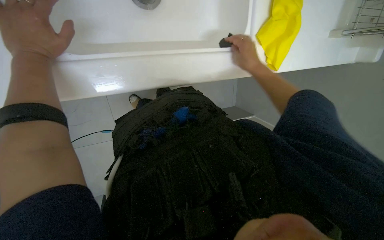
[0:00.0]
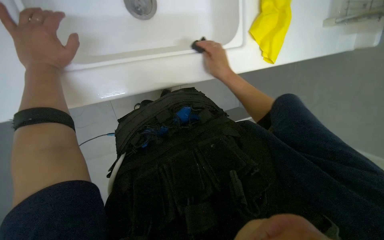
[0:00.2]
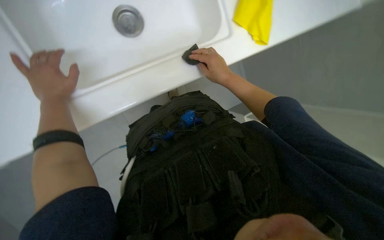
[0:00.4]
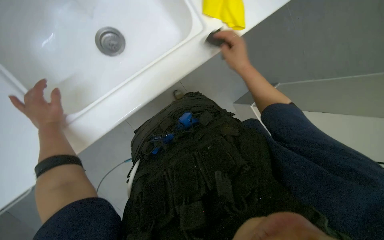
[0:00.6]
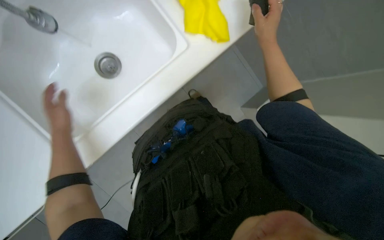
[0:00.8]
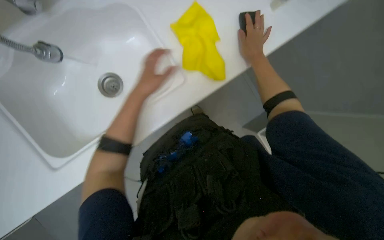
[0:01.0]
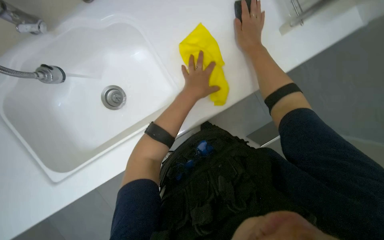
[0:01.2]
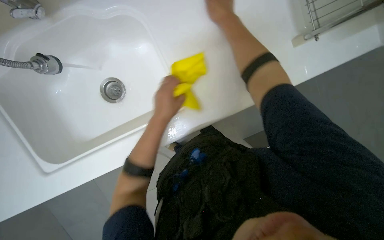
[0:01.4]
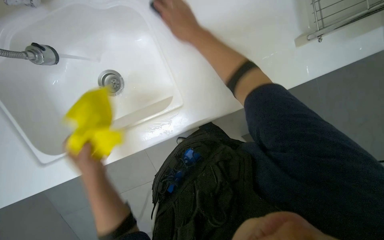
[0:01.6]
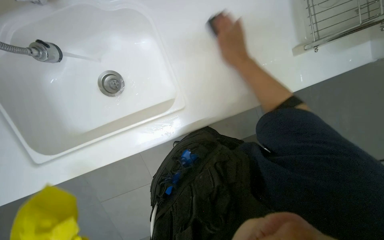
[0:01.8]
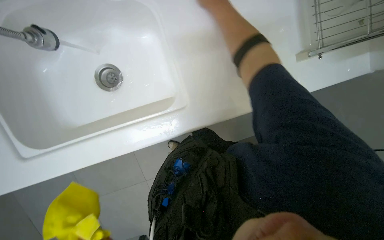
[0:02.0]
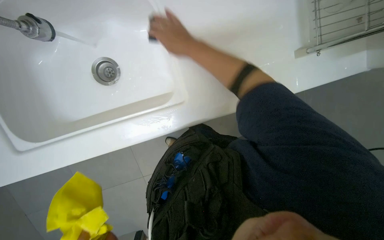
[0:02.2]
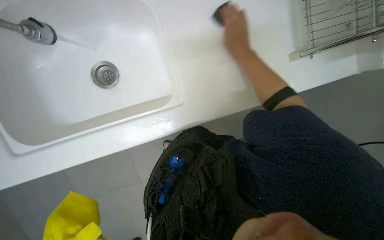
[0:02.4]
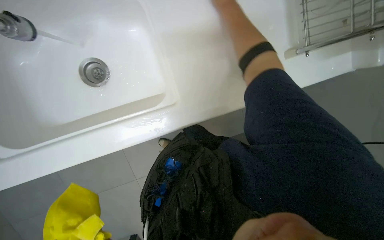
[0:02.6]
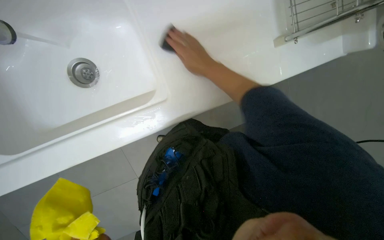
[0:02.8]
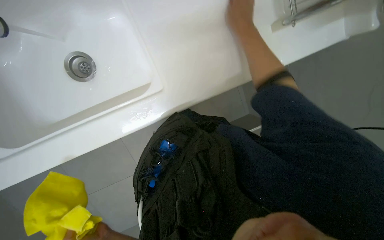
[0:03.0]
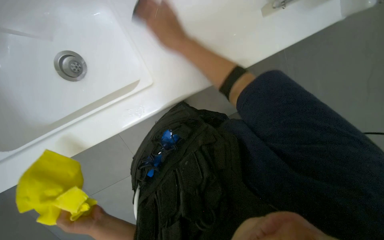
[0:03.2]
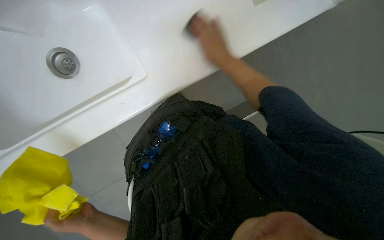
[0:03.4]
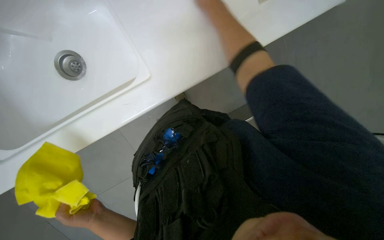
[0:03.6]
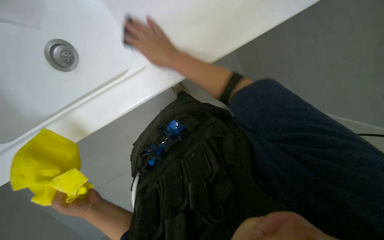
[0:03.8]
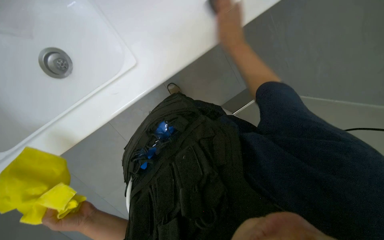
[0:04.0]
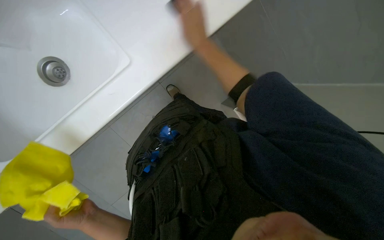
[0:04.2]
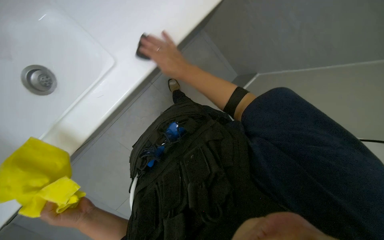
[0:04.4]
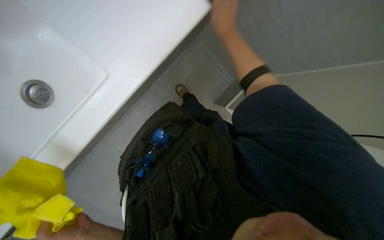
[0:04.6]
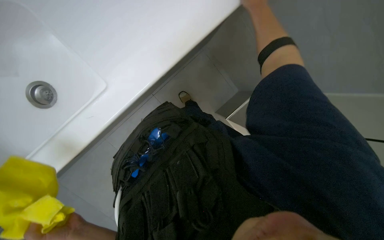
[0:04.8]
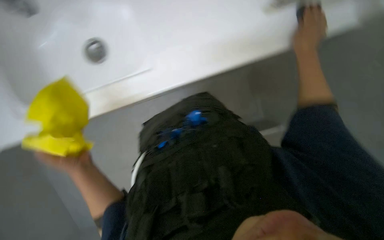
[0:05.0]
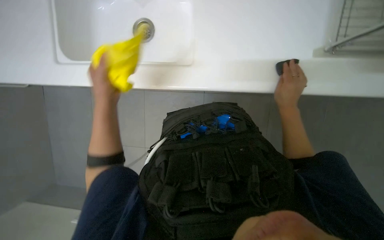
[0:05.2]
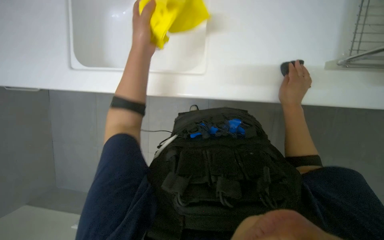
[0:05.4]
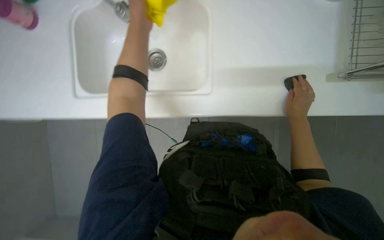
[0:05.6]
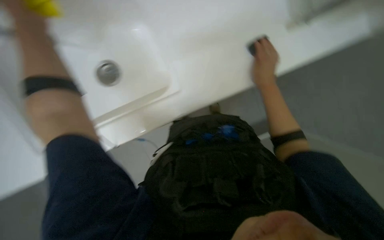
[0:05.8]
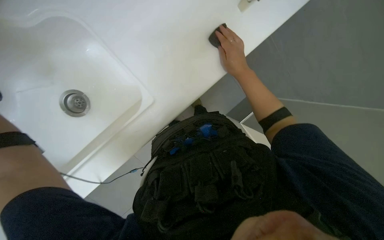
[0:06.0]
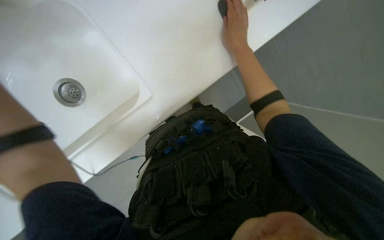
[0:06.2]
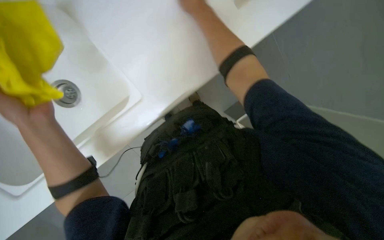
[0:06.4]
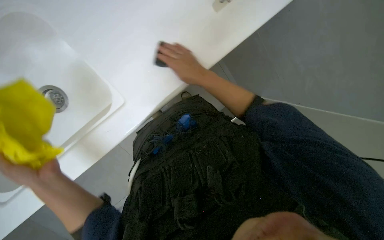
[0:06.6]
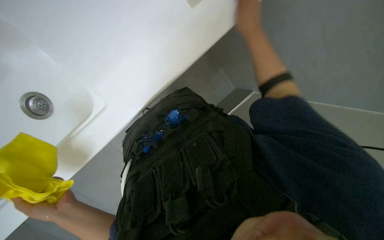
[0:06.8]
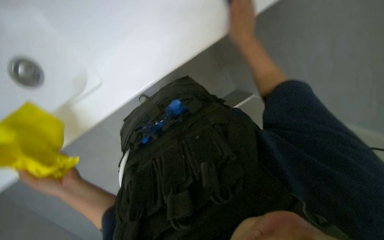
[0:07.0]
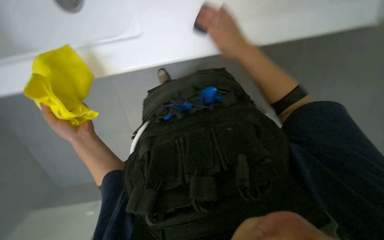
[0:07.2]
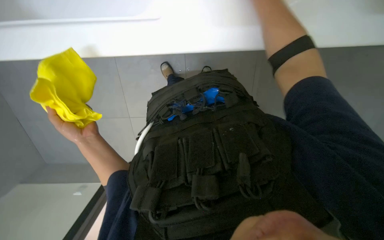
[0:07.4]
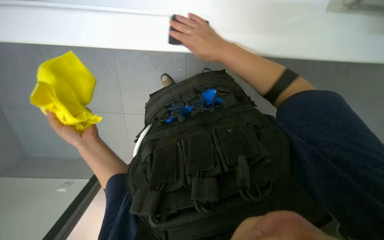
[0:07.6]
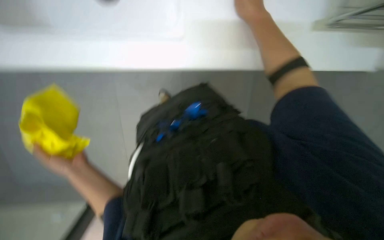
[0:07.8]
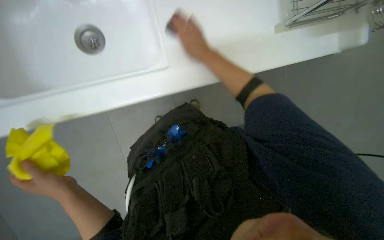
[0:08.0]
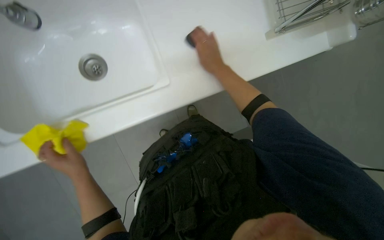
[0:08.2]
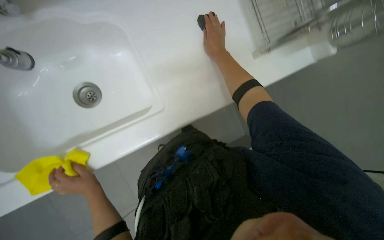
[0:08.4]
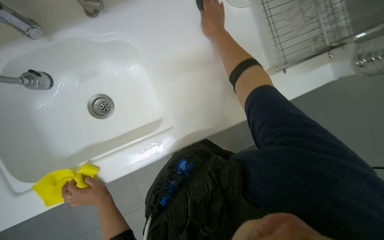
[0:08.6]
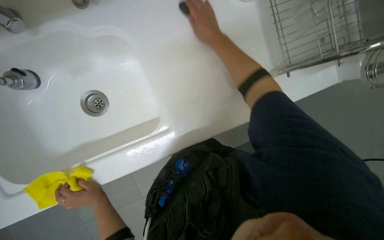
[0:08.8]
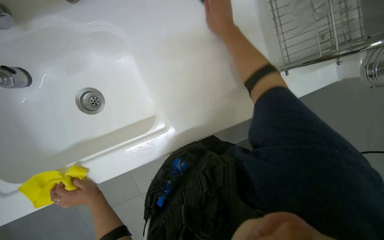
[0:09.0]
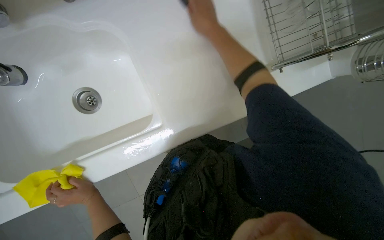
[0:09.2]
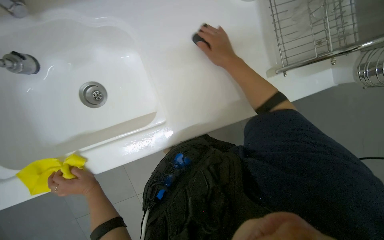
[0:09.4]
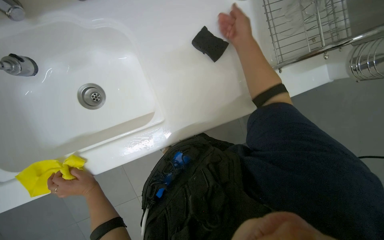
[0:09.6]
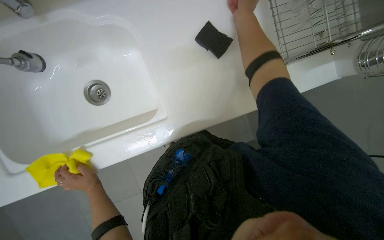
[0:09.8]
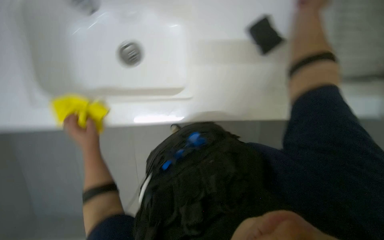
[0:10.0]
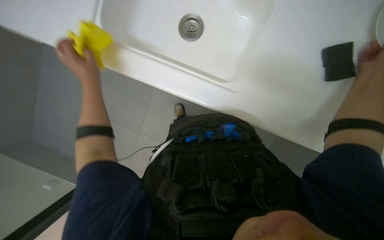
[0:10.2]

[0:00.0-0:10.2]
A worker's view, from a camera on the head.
Job: cleaning kitchen.
The whole recording: Cleaning kitchen sink. The worker scrubs the kitchen sink with a sponge, rinses it, and applies cleaner.
0:00.0 to 0:01.4: The right hand is displaced up the picture by about 15 cm, while the left hand is displaced to the right by approximately 25 cm.
0:01.4 to 0:03.0: The right hand swings up and down the picture, about 15 cm each way, with 2 reversals.
0:05.8 to 0:07.2: The right hand moves left and right over approximately 20 cm, changing direction 2 times.
0:07.2 to 0:08.8: The wearer looks about 30 degrees further upward.
0:08.8 to 0:10.2: The left hand travels up the picture by approximately 25 cm, while the right hand travels to the right by roughly 40 cm.

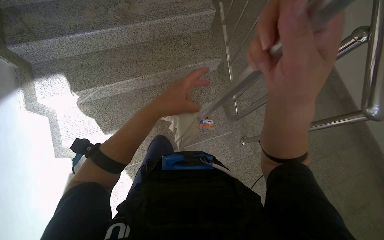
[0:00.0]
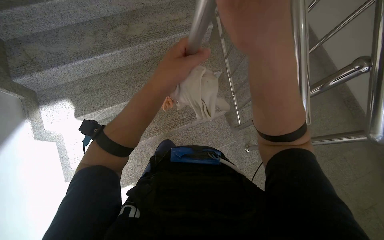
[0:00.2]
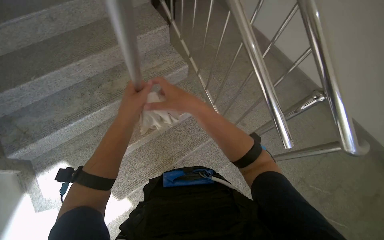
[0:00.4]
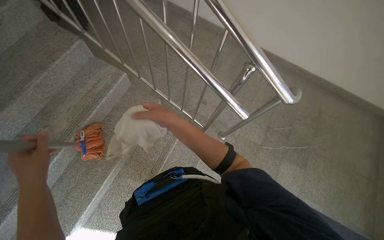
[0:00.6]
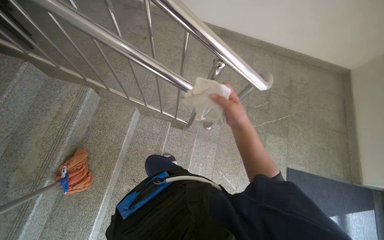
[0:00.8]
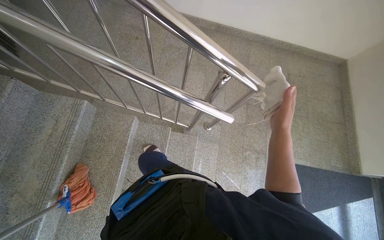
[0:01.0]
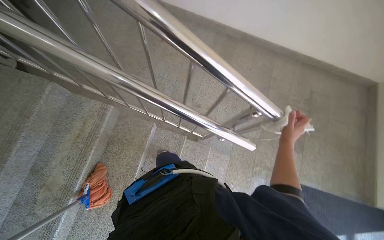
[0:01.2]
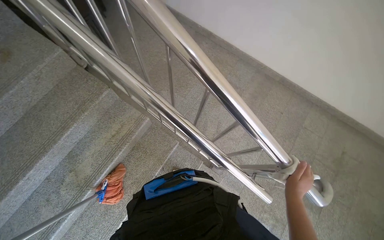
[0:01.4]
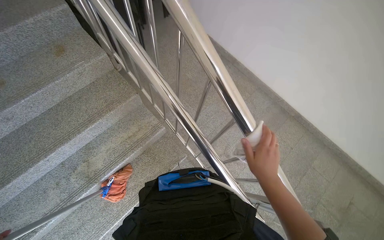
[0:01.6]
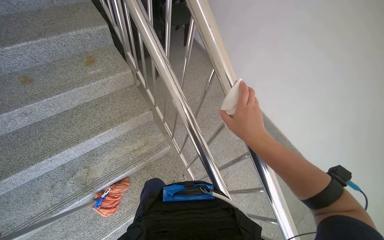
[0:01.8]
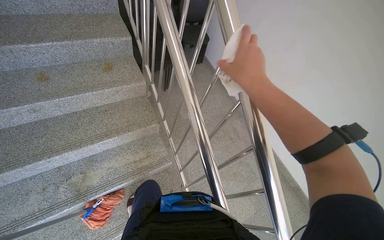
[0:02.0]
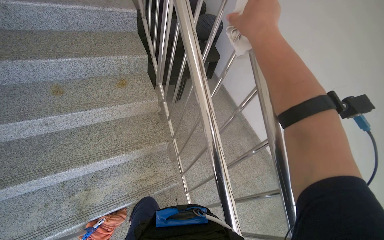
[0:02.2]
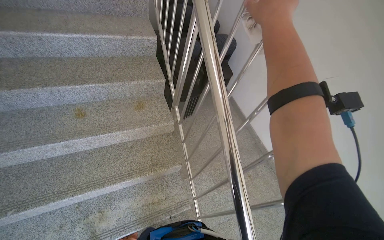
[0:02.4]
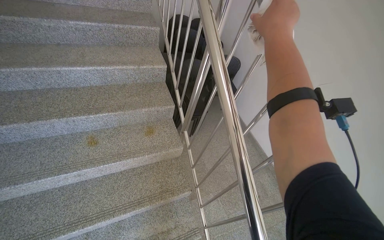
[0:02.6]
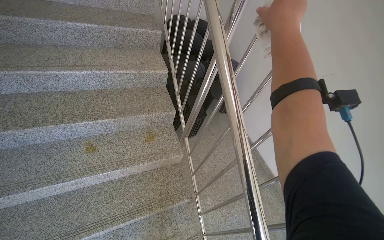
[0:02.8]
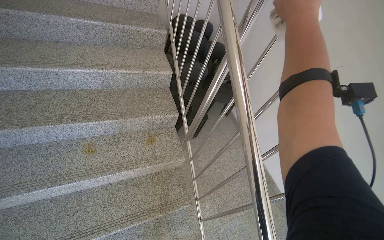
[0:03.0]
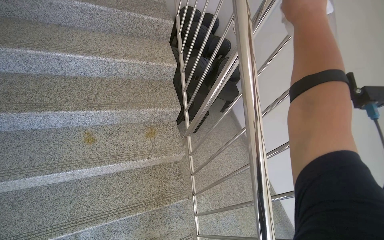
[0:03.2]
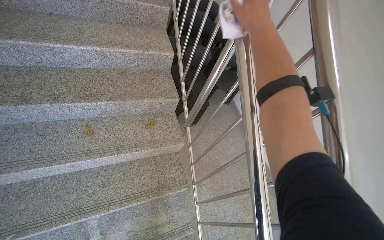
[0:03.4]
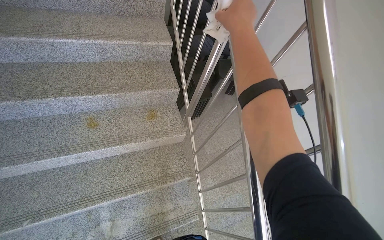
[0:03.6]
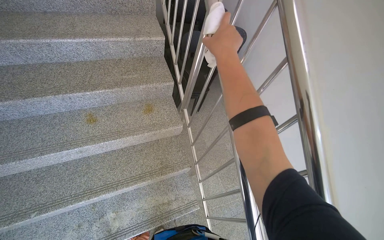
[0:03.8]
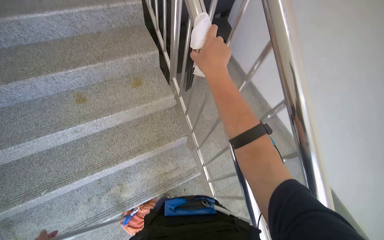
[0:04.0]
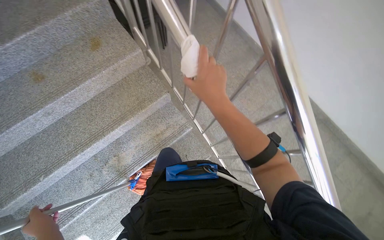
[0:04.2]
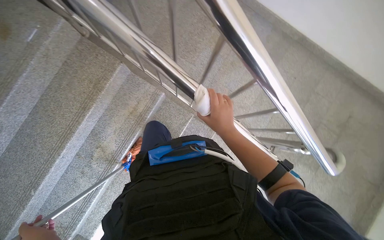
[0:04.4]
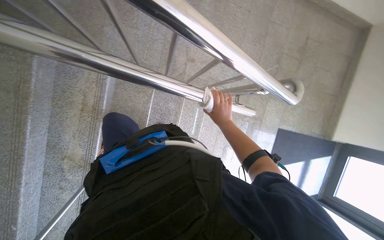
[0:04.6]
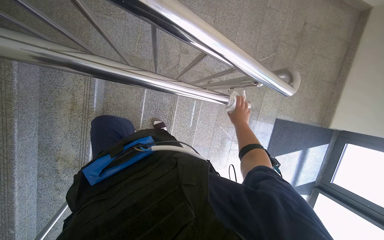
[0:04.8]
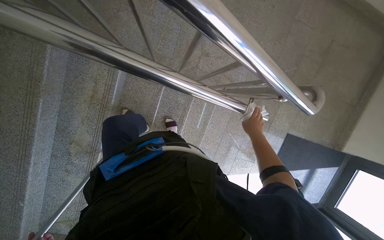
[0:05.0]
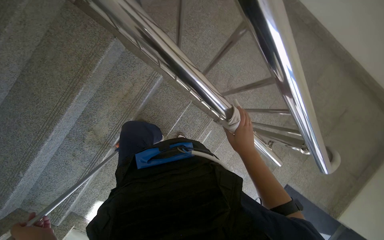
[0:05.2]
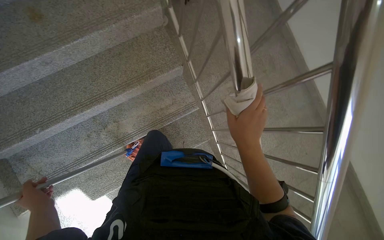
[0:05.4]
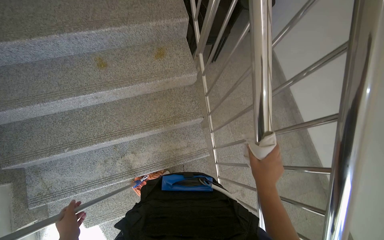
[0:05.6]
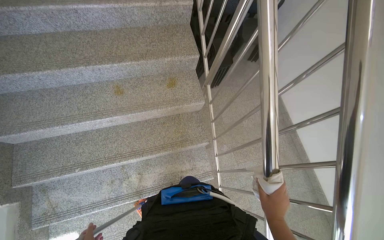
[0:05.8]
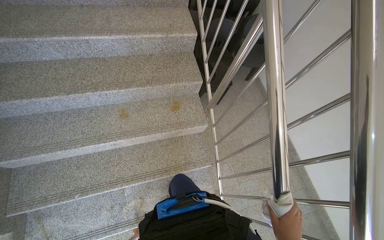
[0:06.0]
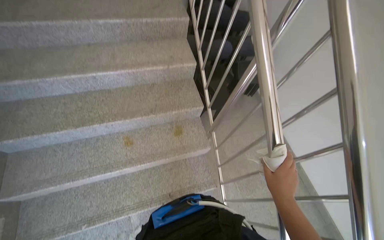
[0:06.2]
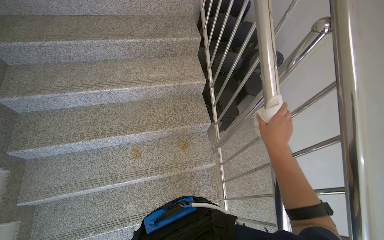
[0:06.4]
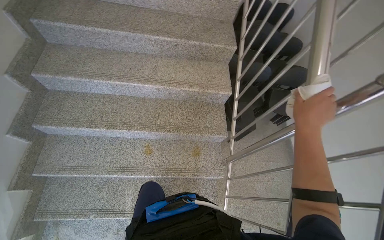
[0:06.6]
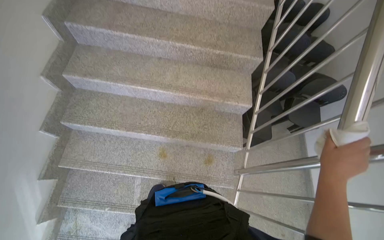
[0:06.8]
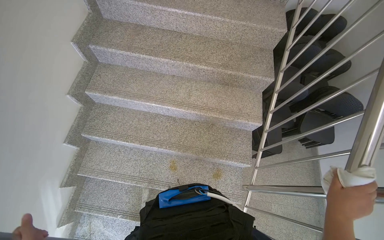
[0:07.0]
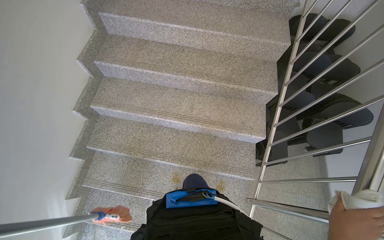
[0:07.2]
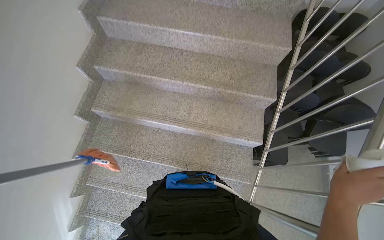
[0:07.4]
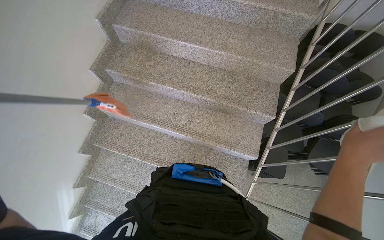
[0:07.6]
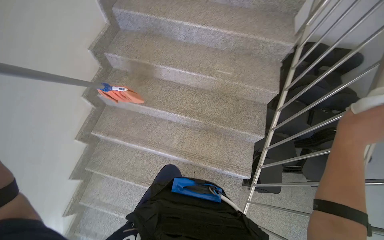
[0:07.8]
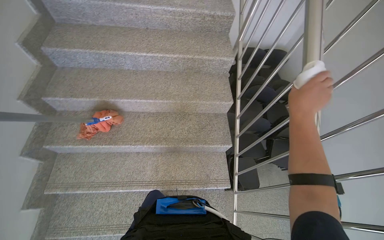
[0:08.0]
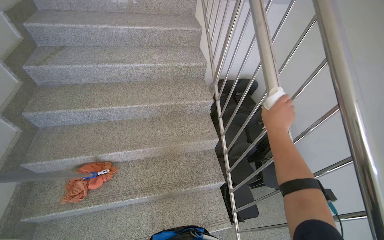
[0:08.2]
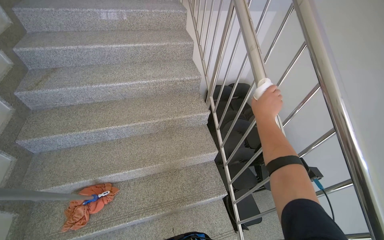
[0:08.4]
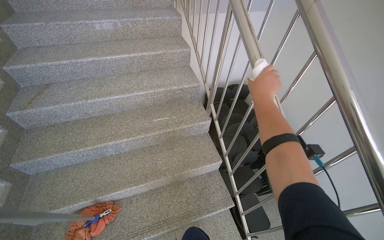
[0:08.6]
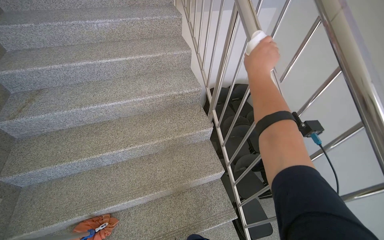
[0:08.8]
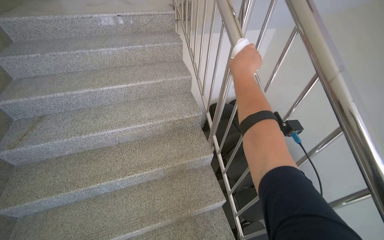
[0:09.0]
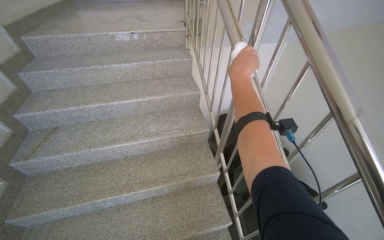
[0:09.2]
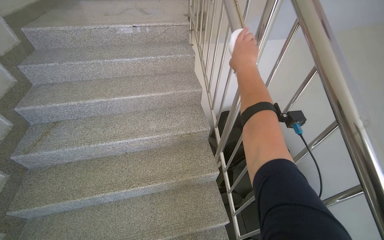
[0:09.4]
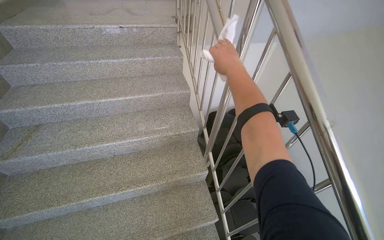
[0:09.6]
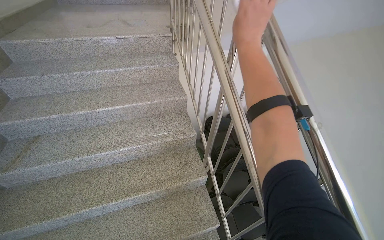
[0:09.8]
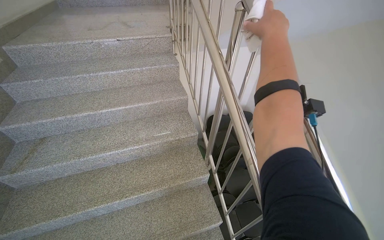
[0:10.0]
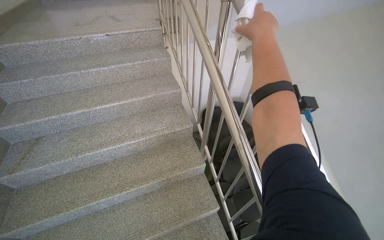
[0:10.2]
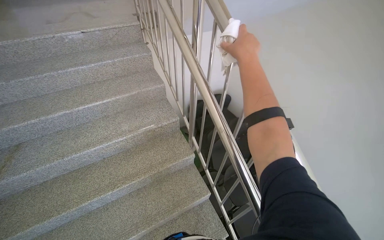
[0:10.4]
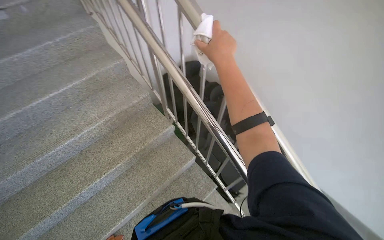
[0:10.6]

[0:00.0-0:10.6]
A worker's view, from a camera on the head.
Job: wiping surfaces.
The whole recording: Wiping metal handrails. The worker wipes the metal handrails of the stairs with a white cloth.
0:00.0 to 0:01.6: The camera travels some 90 cm. The head rotates approximately 25 degrees to the right.
0:01.6 to 0:03.0: The head travels approximately 60 cm. The view tips upward by roughly 25 degrees. Everything in view rotates approximately 25 degrees clockwise.
0:03.0 to 0:04.6: The head travels about 70 cm. The camera pitches downward, by about 50 degrees. The scene turns approximately 60 degrees counterclockwise in the picture.
0:04.6 to 0:06.0: The wearer moves approximately 70 cm. The camera pitches upward, by approximately 40 degrees. The scene rotates clockwise by roughly 65 degrees.
0:06.0 to 0:07.6: The wearer moves some 80 cm. The wearer's head swings roughly 35 degrees to the left.
0:07.6 to 0:09.0: The camera travels roughly 80 cm. The head rotates roughly 35 degrees to the right. The camera pitches upward, by some 20 degrees.
0:09.0 to 0:10.6: The head rotates roughly 25 degrees to the right.
